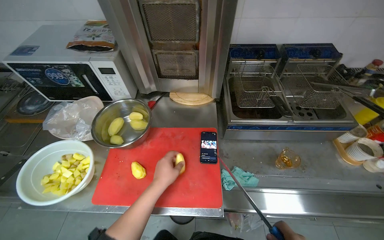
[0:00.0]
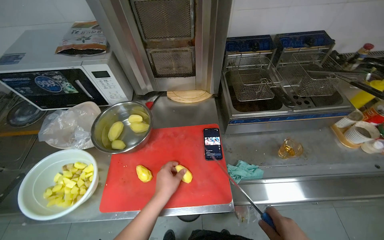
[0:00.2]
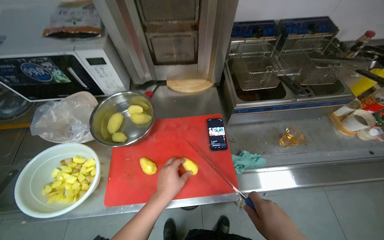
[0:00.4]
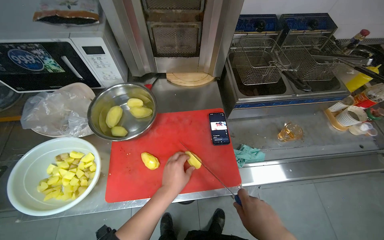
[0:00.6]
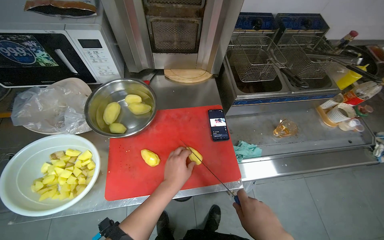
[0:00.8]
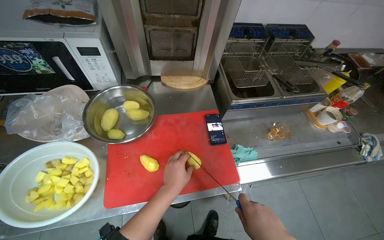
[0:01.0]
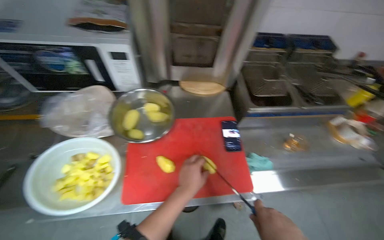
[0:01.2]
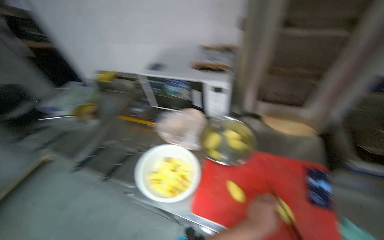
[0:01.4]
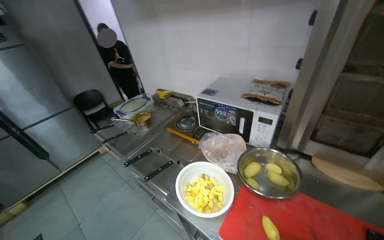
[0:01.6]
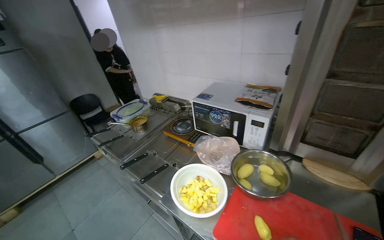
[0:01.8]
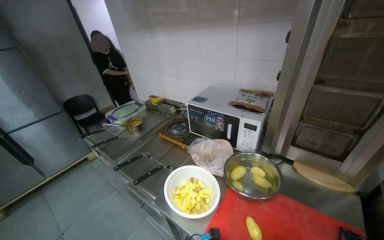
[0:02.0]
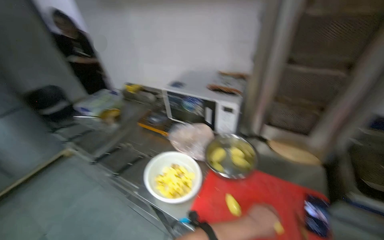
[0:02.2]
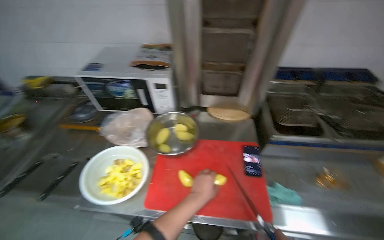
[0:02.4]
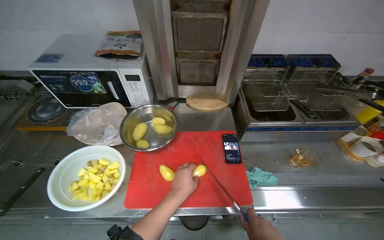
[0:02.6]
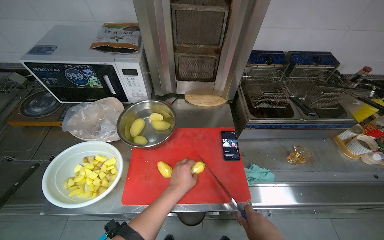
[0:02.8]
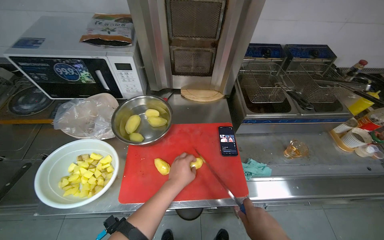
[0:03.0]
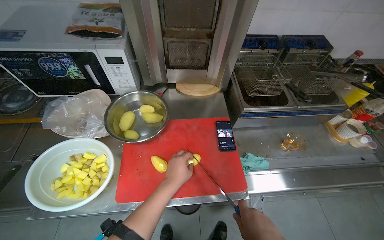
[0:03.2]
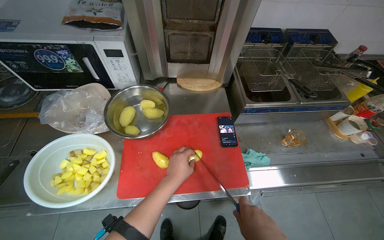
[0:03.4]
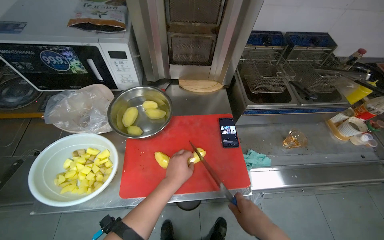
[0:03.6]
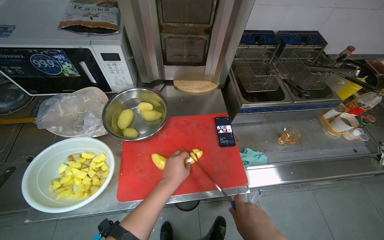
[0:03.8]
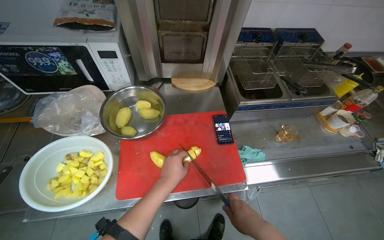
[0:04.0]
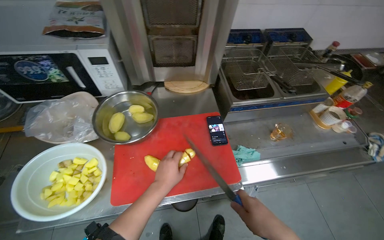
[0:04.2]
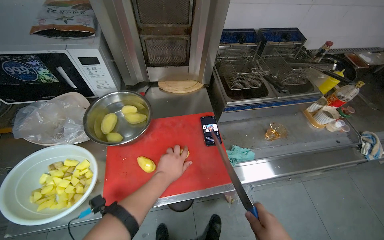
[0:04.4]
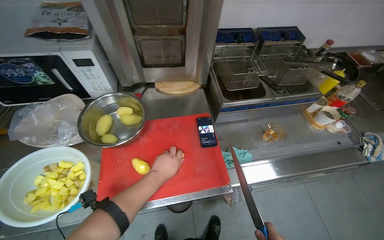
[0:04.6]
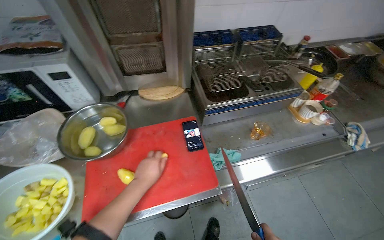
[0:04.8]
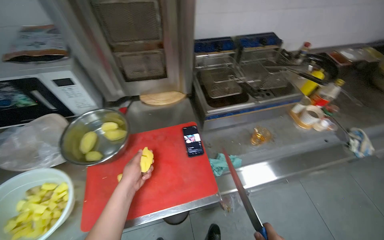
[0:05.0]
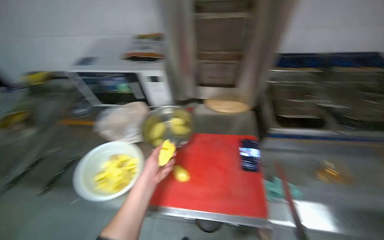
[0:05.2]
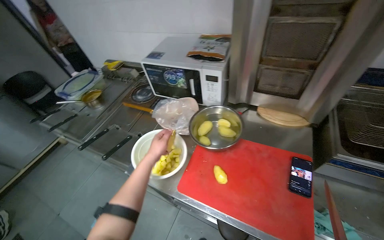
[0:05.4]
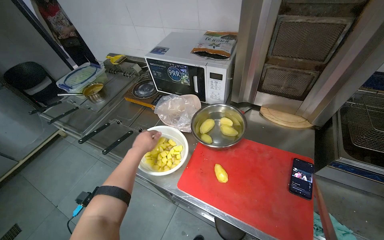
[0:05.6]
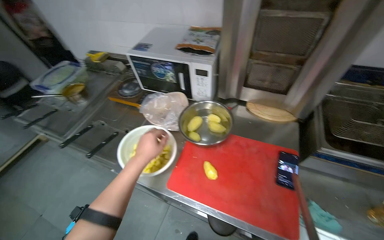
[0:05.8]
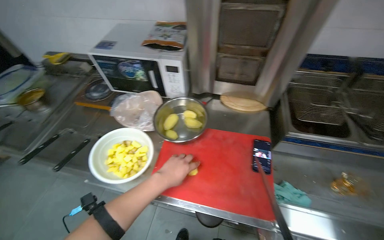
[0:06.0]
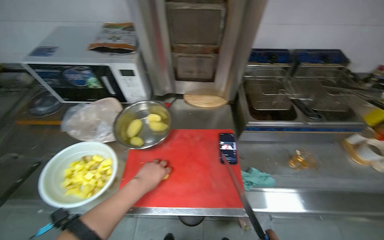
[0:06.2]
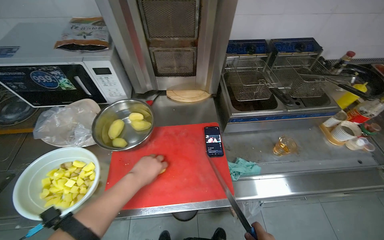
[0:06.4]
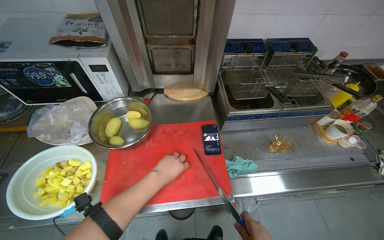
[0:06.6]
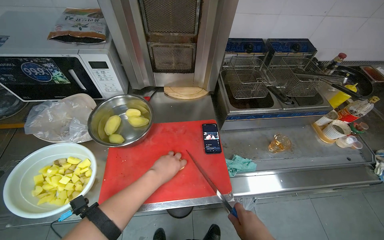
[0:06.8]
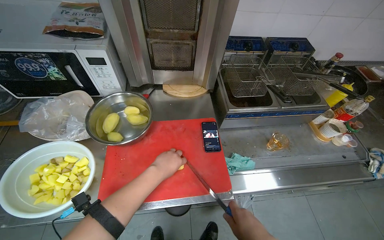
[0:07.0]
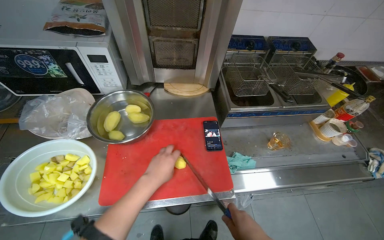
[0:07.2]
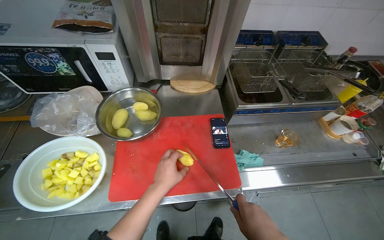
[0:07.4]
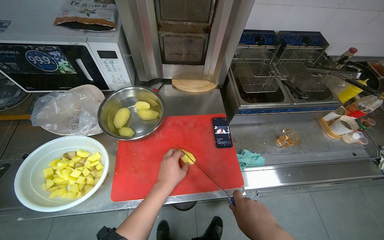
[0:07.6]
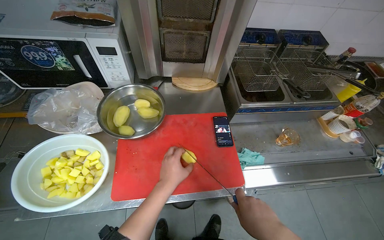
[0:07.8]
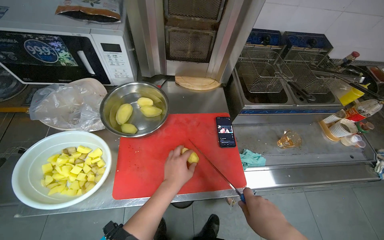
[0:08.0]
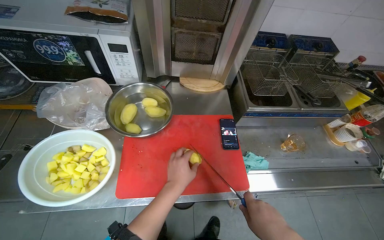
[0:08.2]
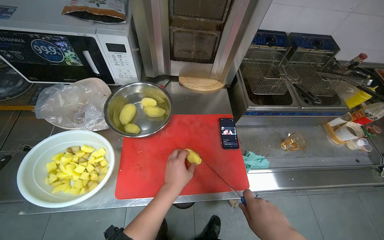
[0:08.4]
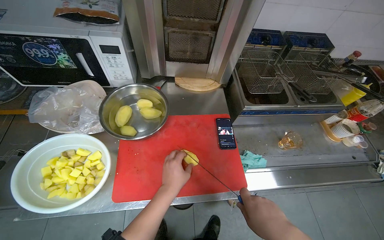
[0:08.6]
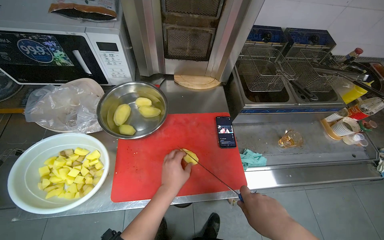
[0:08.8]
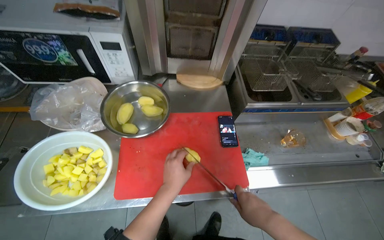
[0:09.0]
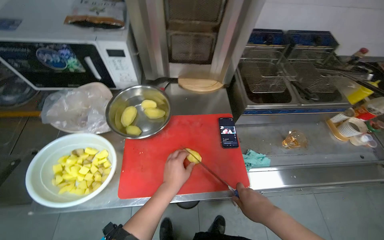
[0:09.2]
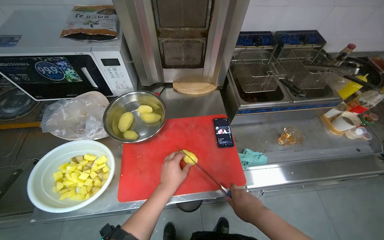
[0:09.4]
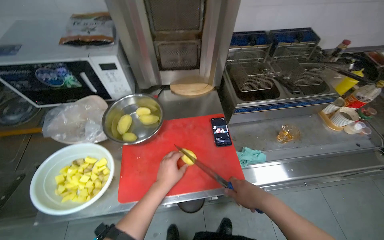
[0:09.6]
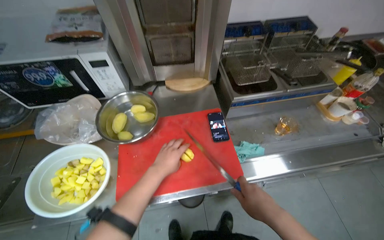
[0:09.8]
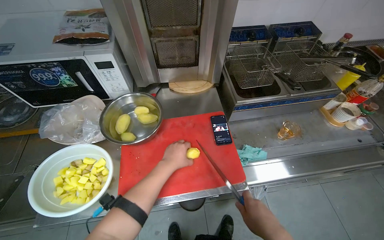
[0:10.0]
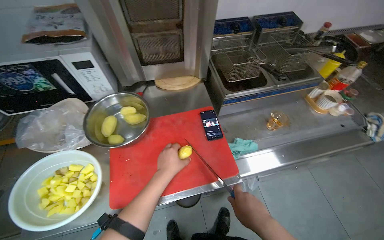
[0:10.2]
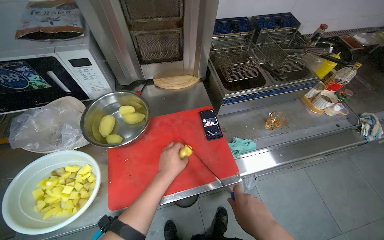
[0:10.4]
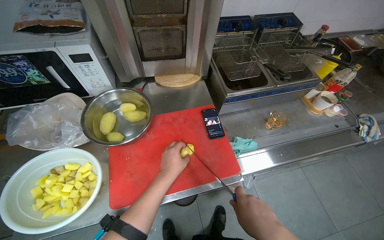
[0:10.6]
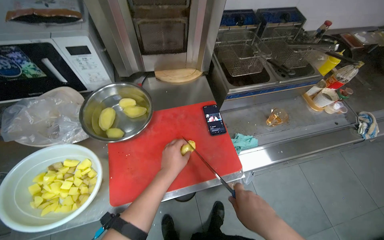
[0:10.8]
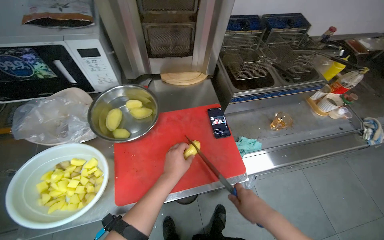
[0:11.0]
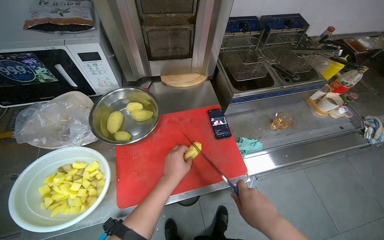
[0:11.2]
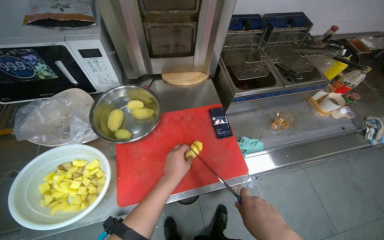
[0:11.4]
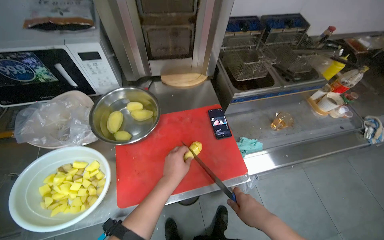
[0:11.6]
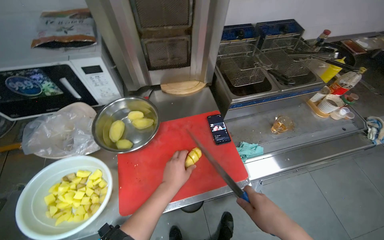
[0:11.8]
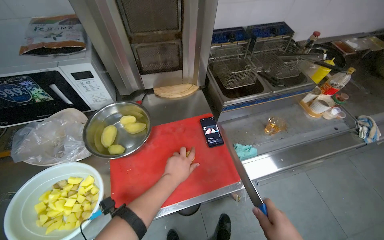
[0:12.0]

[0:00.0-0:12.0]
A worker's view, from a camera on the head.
Job: preparing food.
The whole recording: Slicing potatoes for preparation. The worker picks up potatoes from a bowl and slices them into pieces on a red cutting board.
0:00.0 to 0:01.6: The head turns to the left by roughly 40 degrees. The wearer looks approximately 15 degrees further upward.
0:01.6 to 0:03.0: The wearer looks about 45 degrees further to the right. The view tilts some 15 degrees downward.
0:04.4 to 0:06.0: The wearer's head swings about 25 degrees to the left.
0:06.0 to 0:07.6: The head rotates some 20 degrees to the right.
0:09.0 to 0:10.4: The hands stay close to where they were, moving slightly.

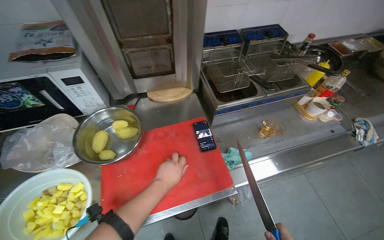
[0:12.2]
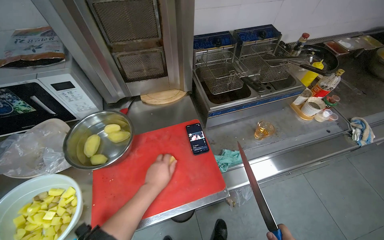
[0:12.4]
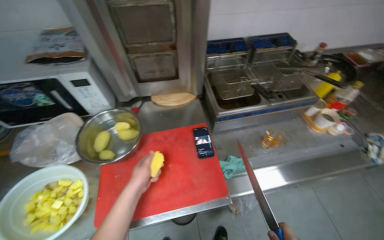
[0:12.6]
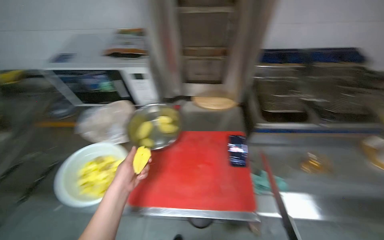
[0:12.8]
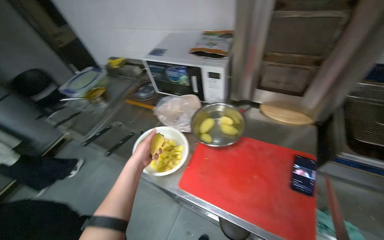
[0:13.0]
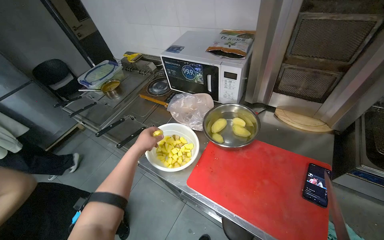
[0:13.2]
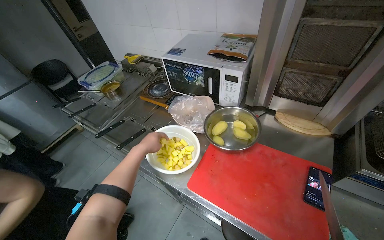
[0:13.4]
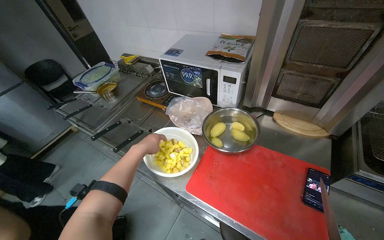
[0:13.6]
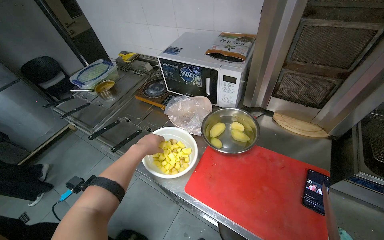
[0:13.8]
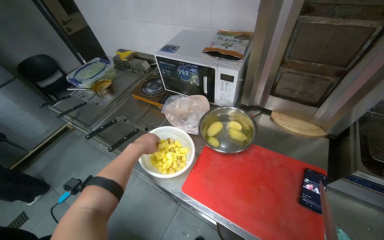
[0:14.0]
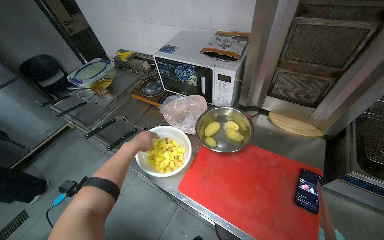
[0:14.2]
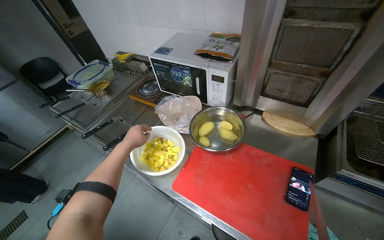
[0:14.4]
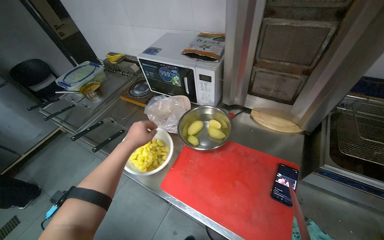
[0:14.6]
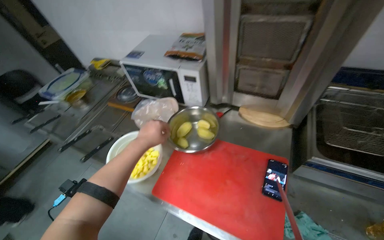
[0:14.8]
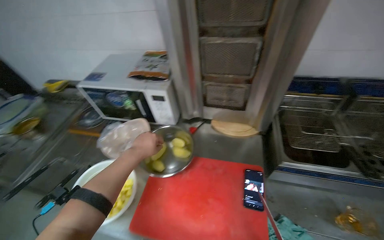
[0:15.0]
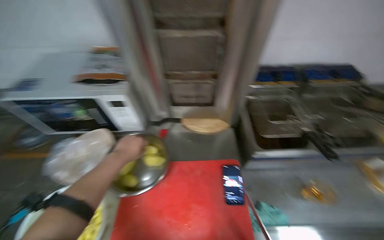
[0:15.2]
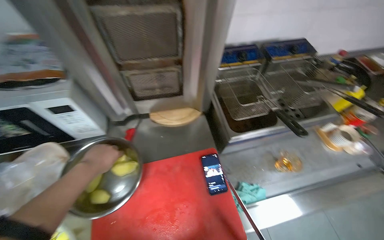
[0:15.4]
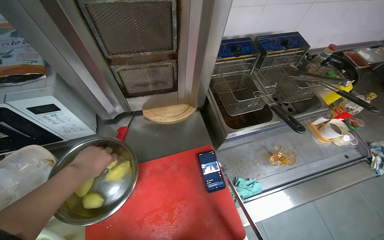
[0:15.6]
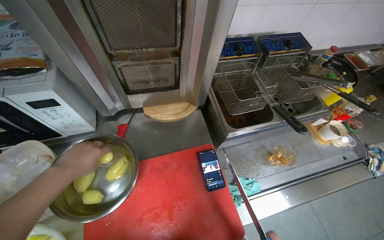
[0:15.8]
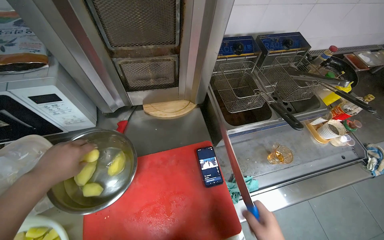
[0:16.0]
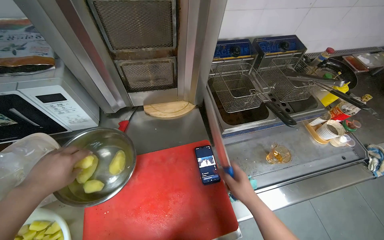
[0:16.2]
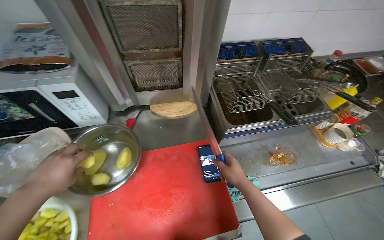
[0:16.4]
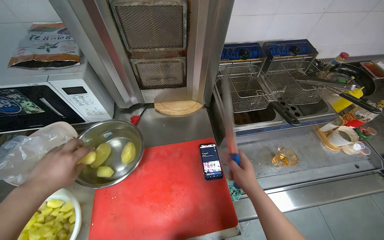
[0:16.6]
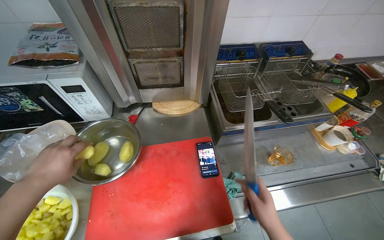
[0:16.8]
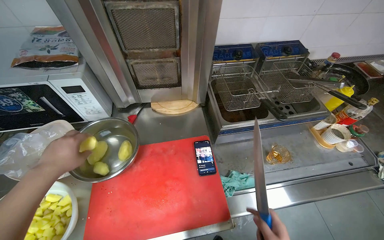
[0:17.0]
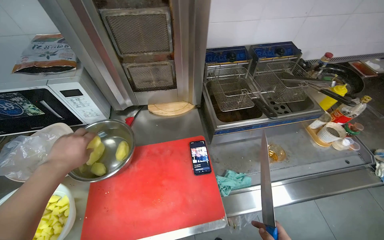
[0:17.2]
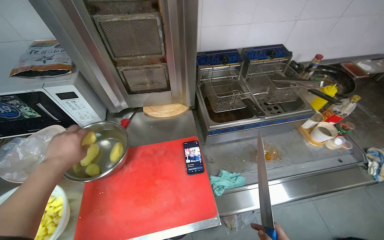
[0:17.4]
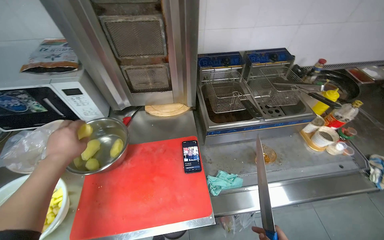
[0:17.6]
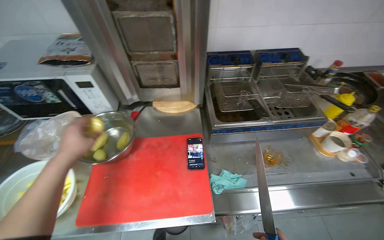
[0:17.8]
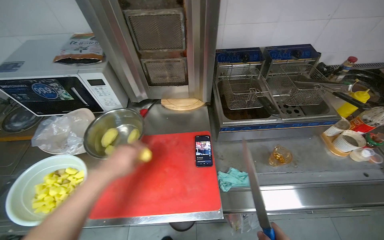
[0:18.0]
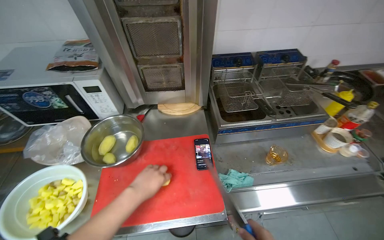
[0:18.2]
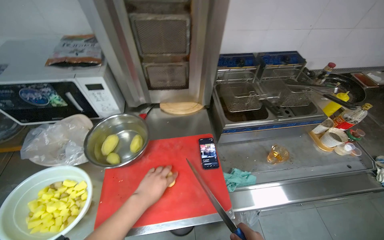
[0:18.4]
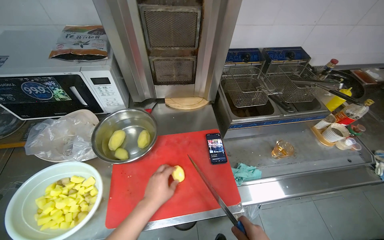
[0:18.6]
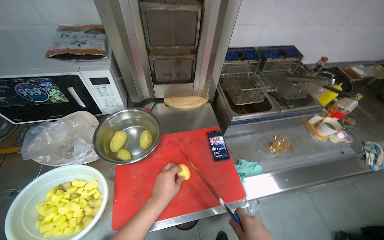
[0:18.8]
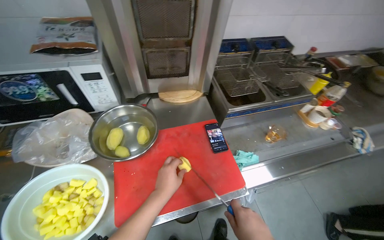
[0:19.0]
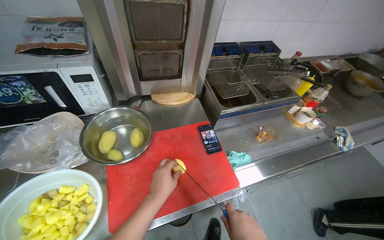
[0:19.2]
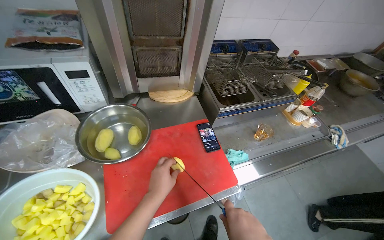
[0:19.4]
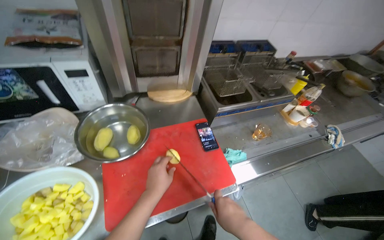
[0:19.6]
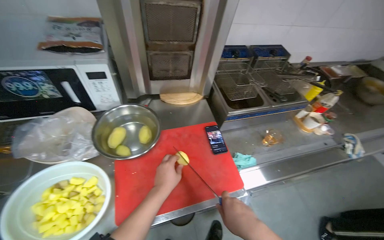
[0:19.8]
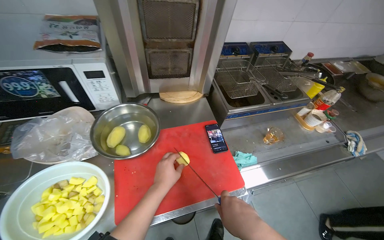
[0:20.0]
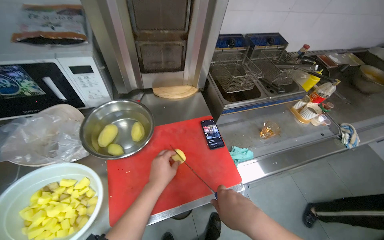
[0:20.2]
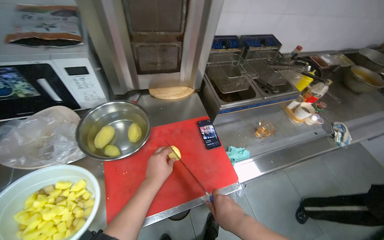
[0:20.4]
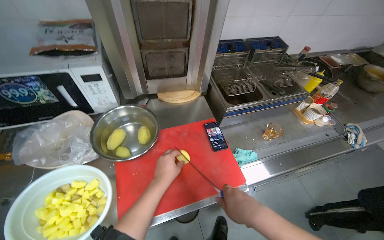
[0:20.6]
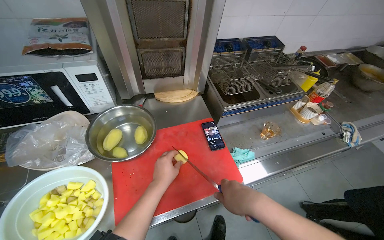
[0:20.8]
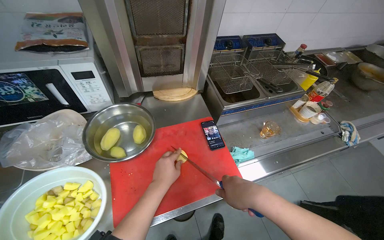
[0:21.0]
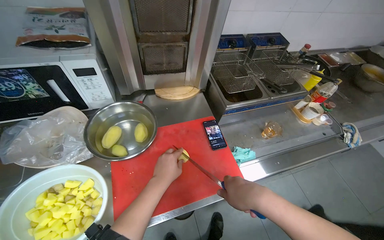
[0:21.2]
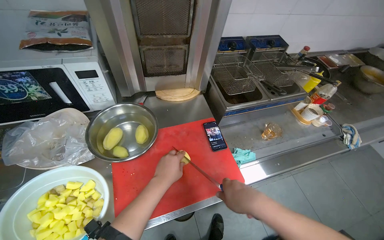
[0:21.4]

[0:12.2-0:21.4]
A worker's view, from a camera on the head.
Job: preparing food.
The whole recording: Slicing potatoes for preparation. The worker picks up potatoes from a bowl and slices them into pieces on a red cutting board.
0:12.2 to 0:13.8: The head rotates approximately 50 degrees to the left.
0:13.8 to 0:15.2: The head rotates roughly 30 degrees to the right.
0:16.8 to 0:18.4: The left hand goes some 25 cm to the right and down the picture.
